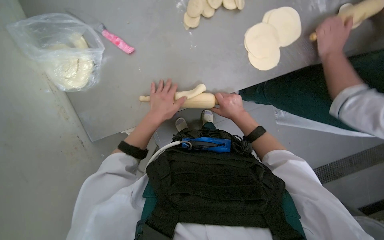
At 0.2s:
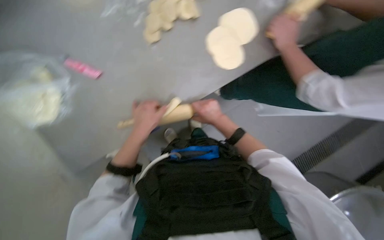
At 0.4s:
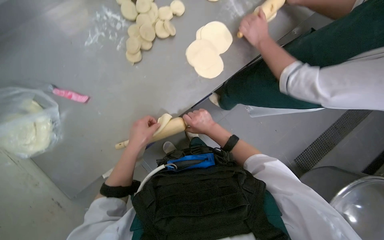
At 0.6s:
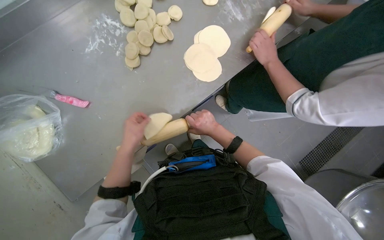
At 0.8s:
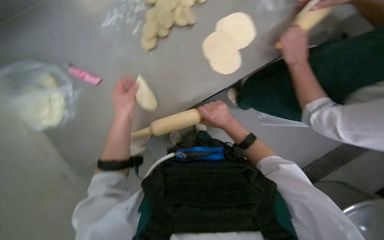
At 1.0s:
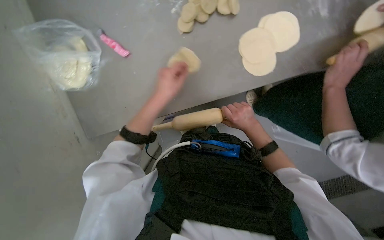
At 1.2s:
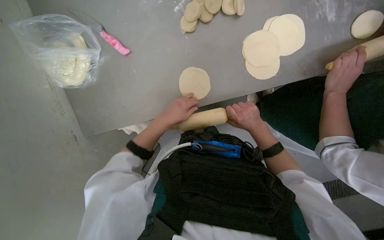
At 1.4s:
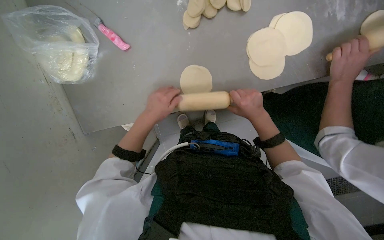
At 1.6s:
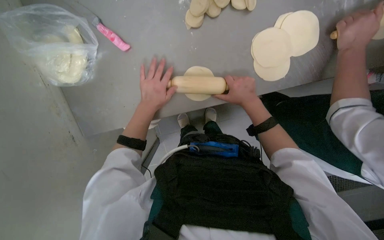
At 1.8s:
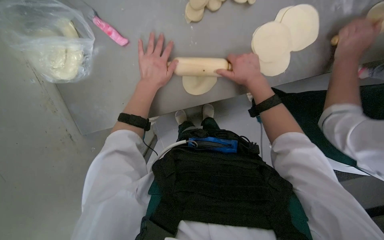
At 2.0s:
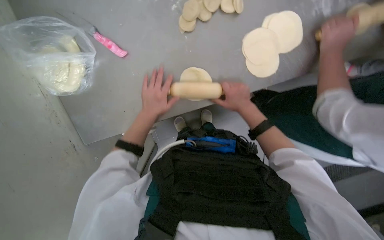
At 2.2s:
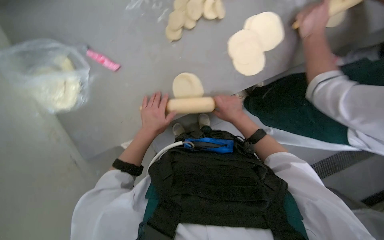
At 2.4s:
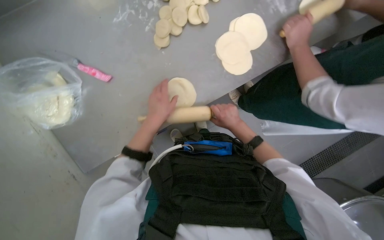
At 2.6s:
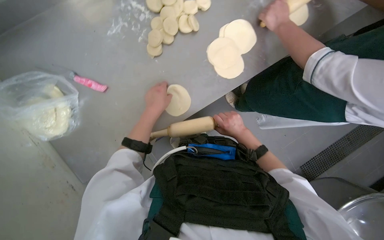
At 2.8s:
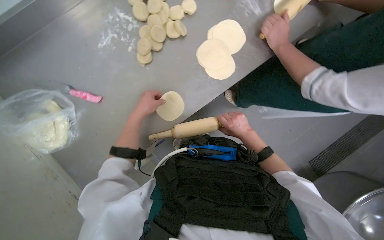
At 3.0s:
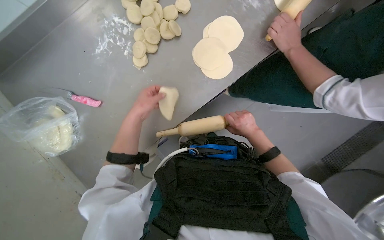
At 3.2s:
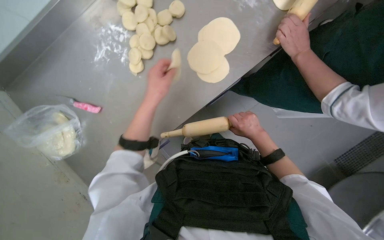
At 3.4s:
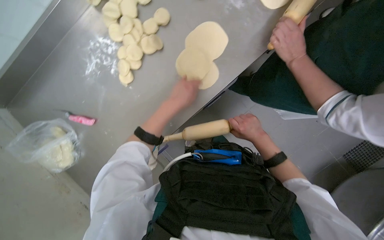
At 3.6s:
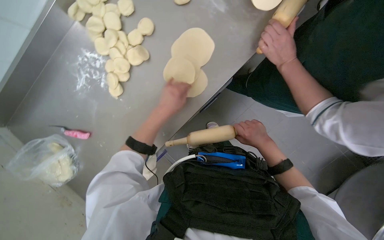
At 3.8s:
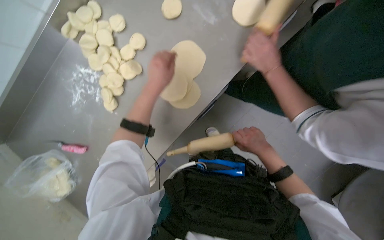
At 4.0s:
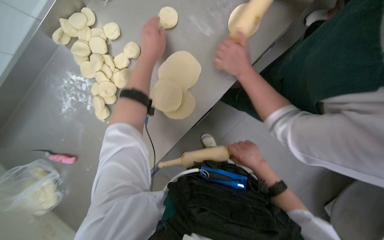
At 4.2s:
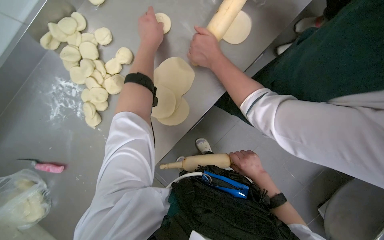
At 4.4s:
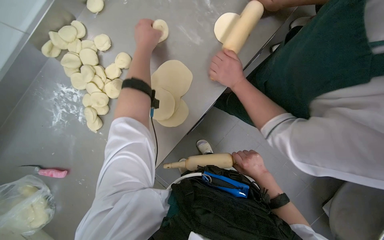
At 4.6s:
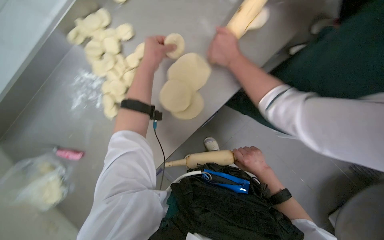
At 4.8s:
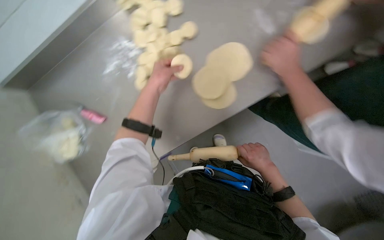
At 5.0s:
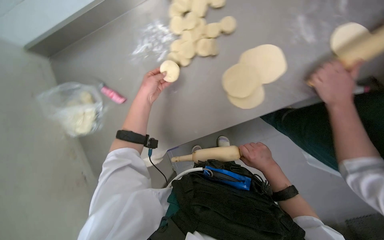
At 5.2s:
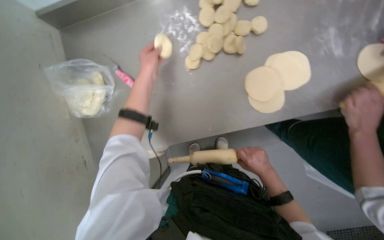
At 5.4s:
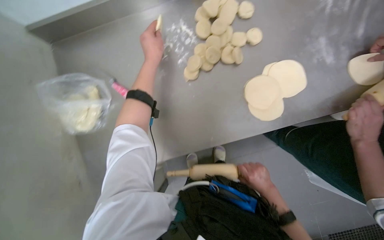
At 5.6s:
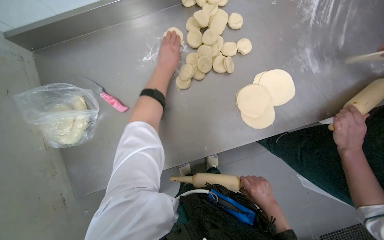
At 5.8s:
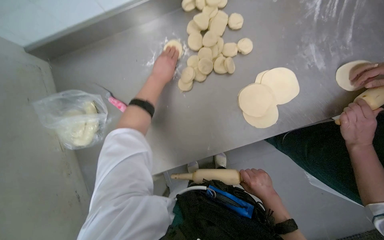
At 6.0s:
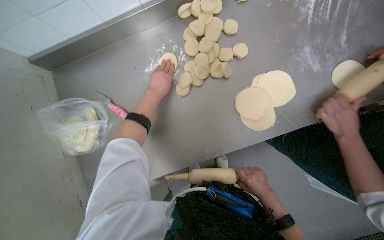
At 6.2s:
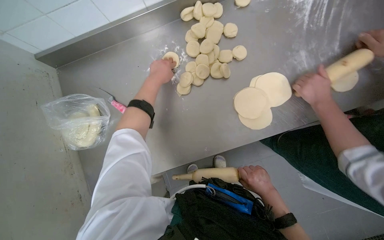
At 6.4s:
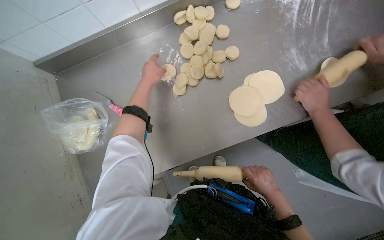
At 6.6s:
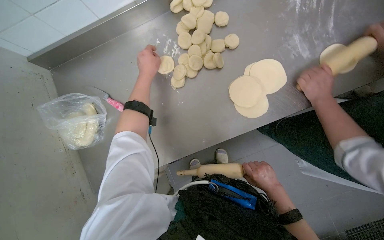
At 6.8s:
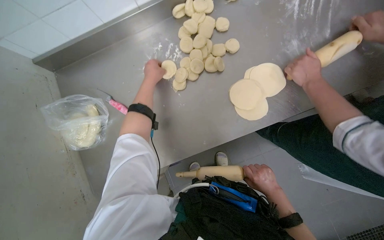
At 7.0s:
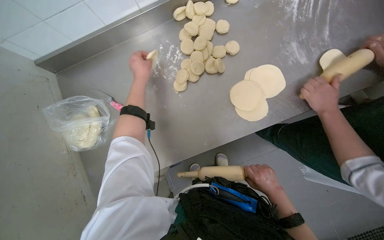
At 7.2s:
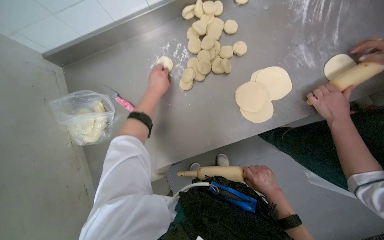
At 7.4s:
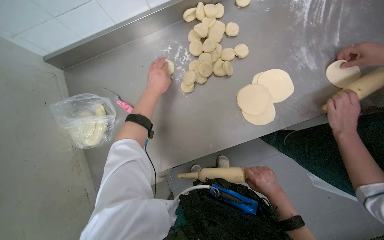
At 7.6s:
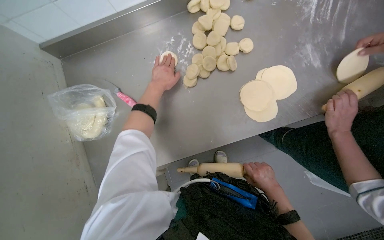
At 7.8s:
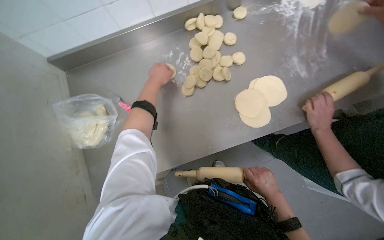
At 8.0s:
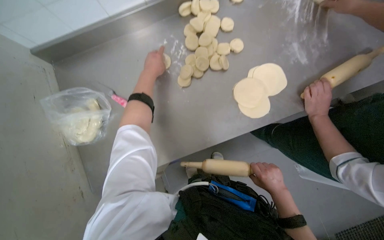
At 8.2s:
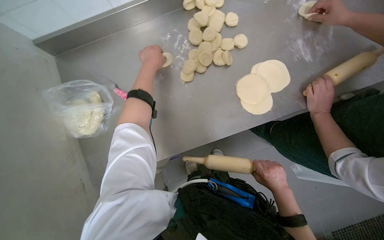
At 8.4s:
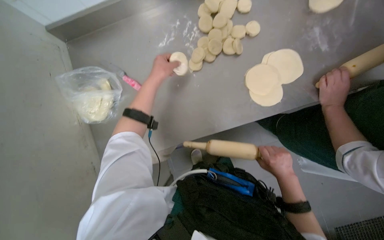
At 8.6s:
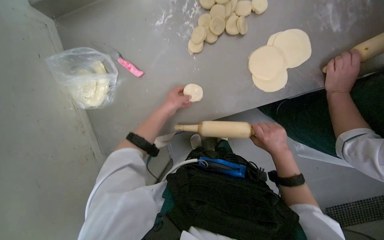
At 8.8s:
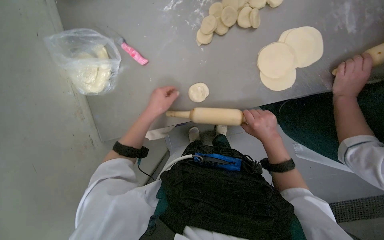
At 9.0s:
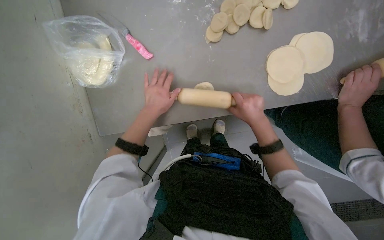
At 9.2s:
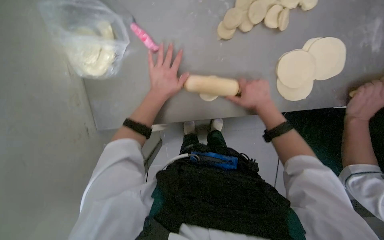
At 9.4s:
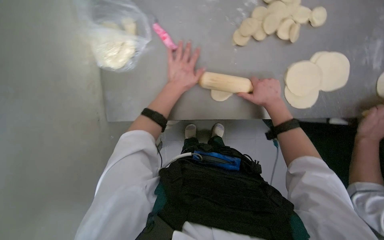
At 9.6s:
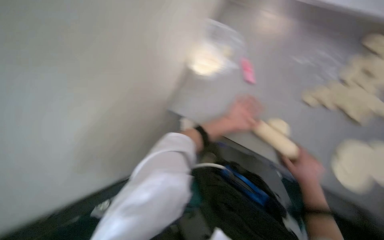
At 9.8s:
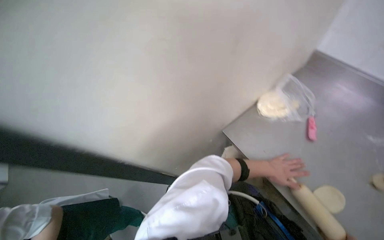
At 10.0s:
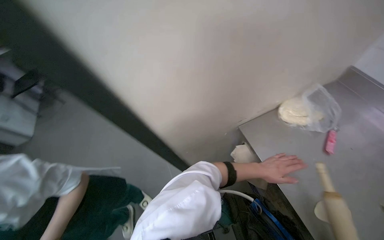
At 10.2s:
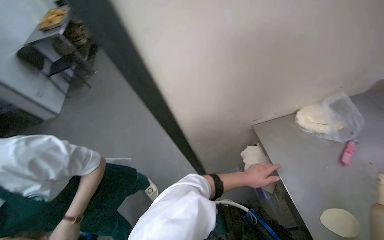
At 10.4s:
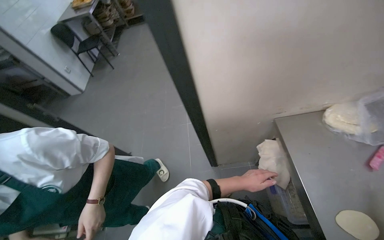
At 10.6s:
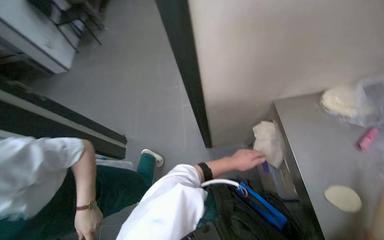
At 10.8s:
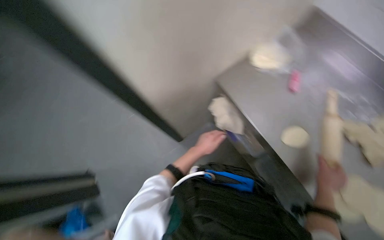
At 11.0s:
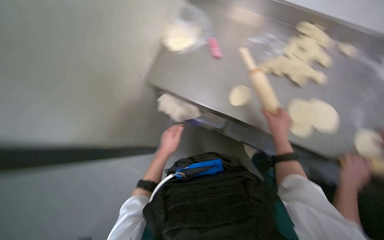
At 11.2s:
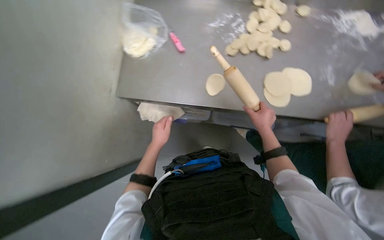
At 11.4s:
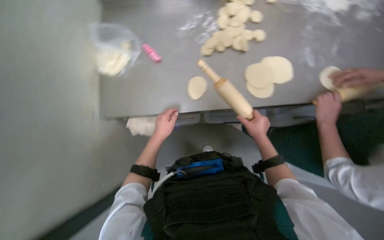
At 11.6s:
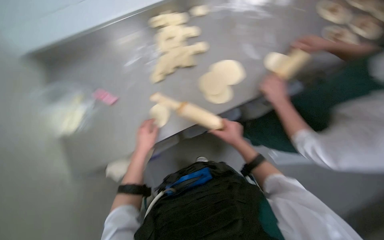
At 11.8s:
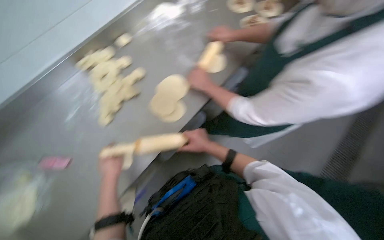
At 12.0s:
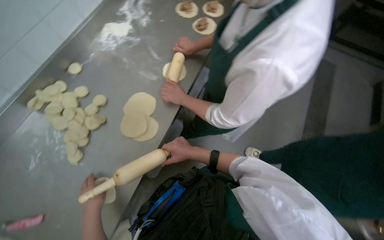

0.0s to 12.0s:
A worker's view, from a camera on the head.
Job: preparing food.
The whole recording: Rolling dough pieces with rolling pin. The worker rolls small pieces of dough into flat circles using a rolling pin on a metal counter.
1.6s to 3.0s: The right hand travels down the picture and to the right by approximately 20 cm.
3.0s to 4.4s: The left hand goes approximately 40 cm up the picture and to the right.
4.4s to 6.0s: Everything in view rotates some 30 degrees clockwise.
6.0s to 7.6s: The hands work in one place, with small movements.
7.6s to 9.0s: The view tilts about 15 degrees downward. The right hand shifts roughly 20 cm up the picture and to the left. The left hand travels down the picture by some 25 cm.
9.0s to 10.4s: The head turns to the left by roughly 55 degrees.
10.4s to 12.0s: The head turns to the right by roughly 145 degrees.

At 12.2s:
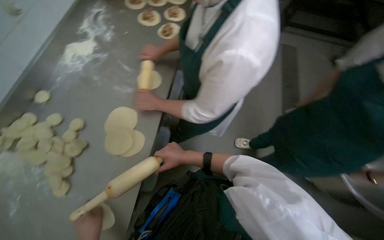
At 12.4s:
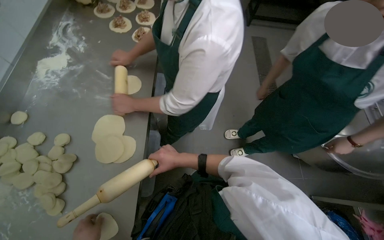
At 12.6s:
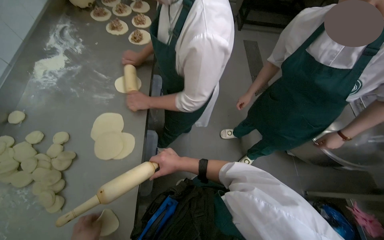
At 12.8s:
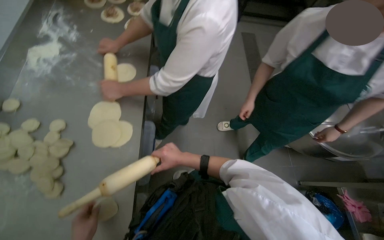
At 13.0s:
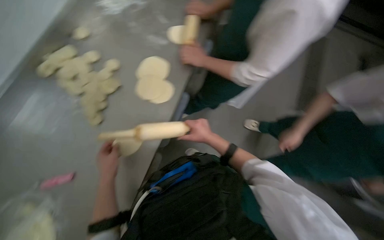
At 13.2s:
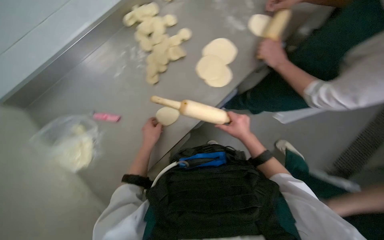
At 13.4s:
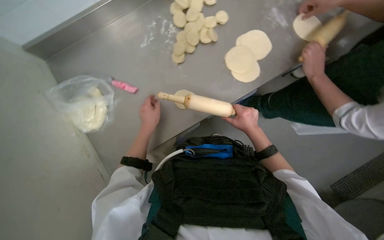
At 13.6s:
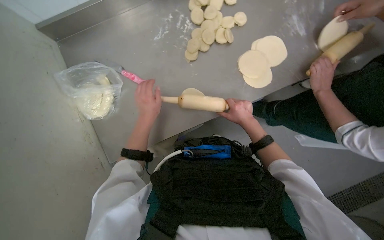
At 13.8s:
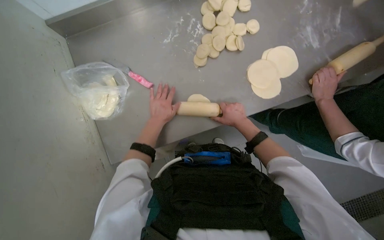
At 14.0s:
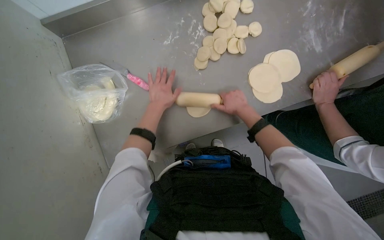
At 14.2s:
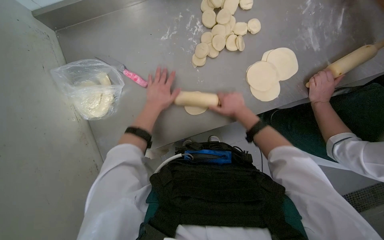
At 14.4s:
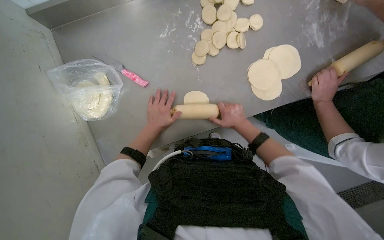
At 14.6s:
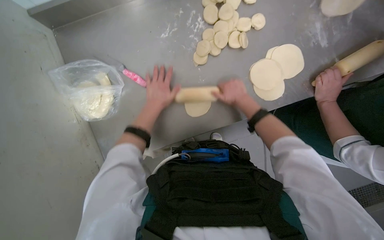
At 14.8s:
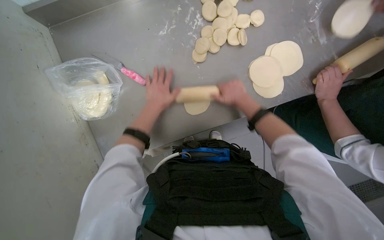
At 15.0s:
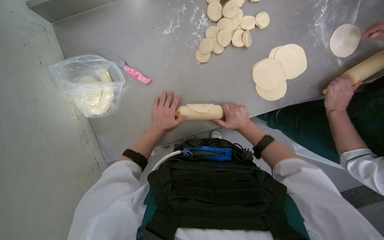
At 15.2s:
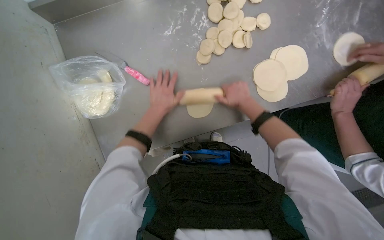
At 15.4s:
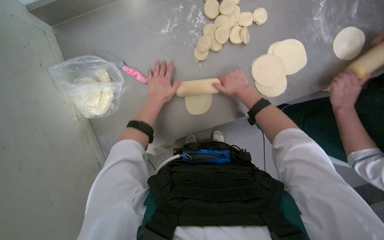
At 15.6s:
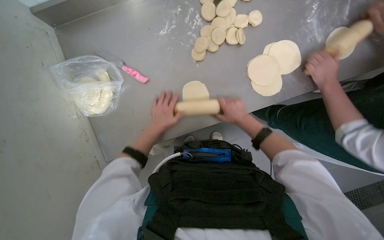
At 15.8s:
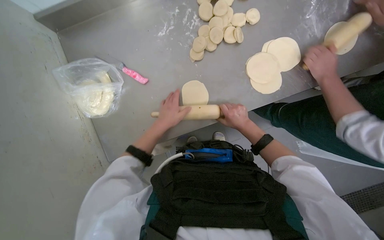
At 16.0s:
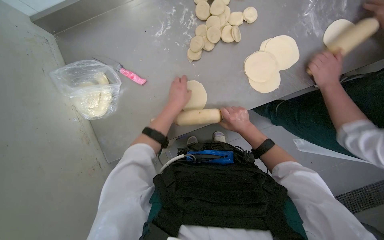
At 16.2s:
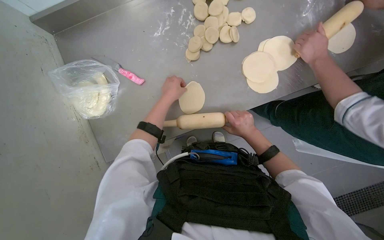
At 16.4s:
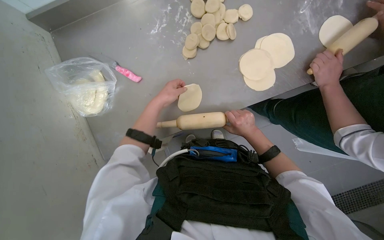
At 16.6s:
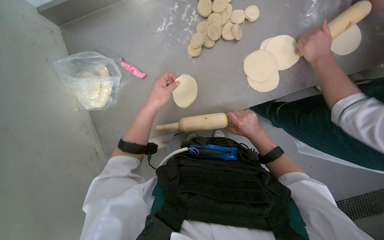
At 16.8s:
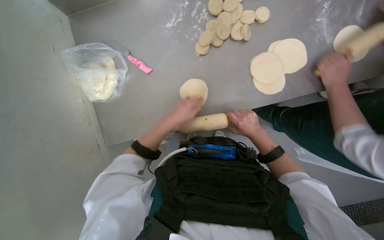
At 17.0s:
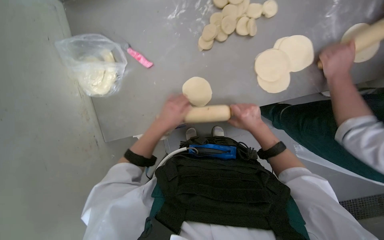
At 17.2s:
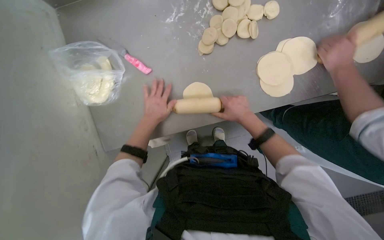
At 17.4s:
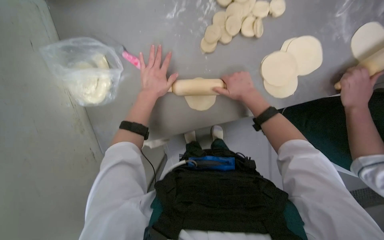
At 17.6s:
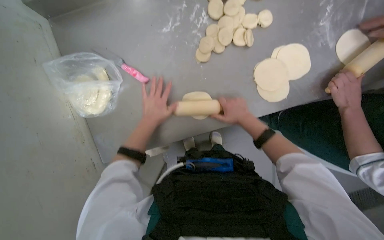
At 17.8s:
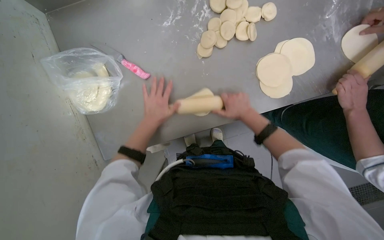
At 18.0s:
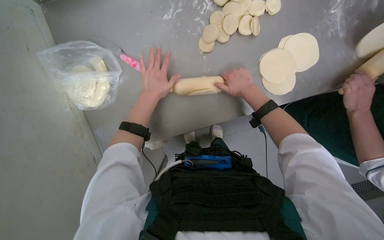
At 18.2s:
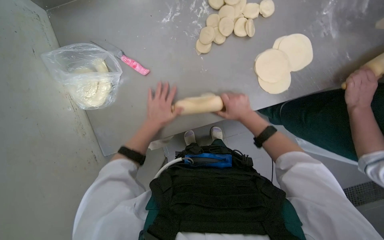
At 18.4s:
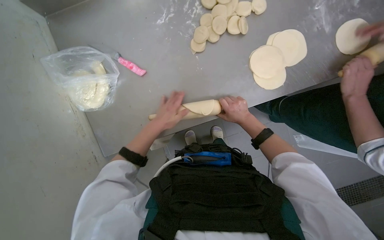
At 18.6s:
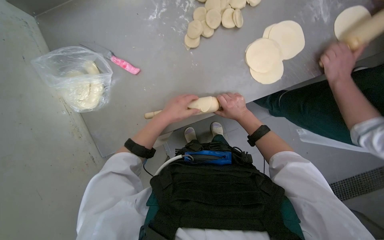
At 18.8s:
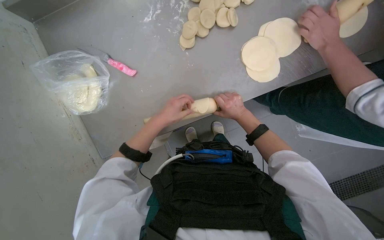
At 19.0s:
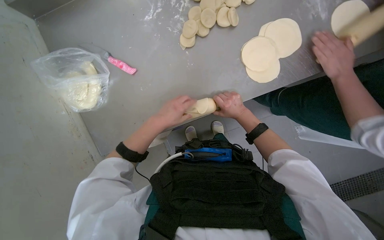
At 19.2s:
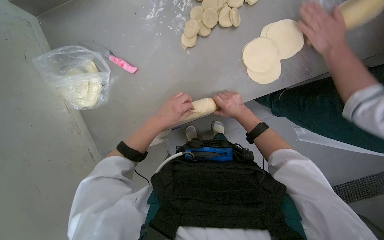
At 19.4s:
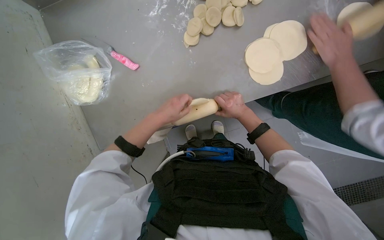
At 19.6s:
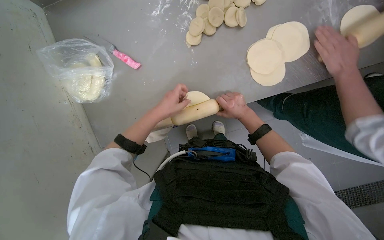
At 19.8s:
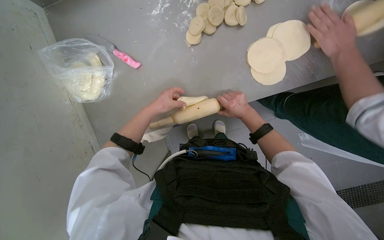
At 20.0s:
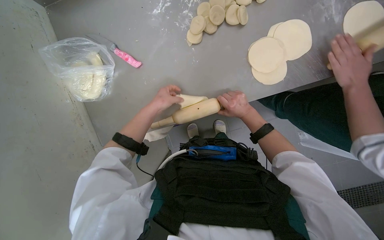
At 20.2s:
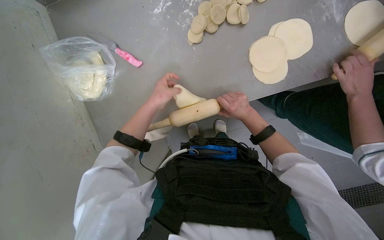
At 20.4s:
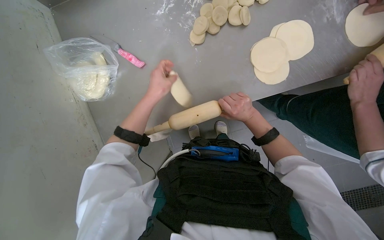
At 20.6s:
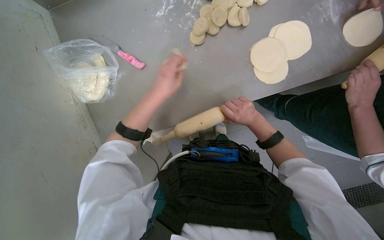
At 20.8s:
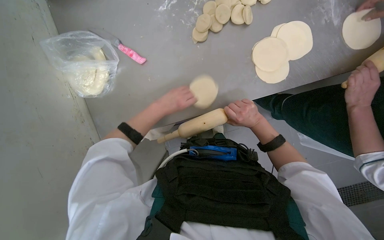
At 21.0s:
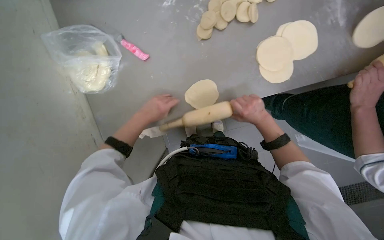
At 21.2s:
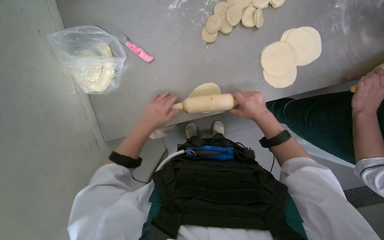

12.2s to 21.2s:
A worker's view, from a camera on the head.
Job: preparing food.
The whole recording: Rolling dough pieces with rolling pin. The worker rolls small pieces of dough into flat circles using a rolling pin on a metal counter.
12.2s to 13.8s: The head turns to the left by approximately 60 degrees. The camera pitches downward, by about 20 degrees.
13.8s to 15.2s: The right hand moves up and down the picture over approximately 10 cm, changing direction 2 times.
15.2s to 16.6s: The right hand heads down the picture and to the right, covering approximately 15 cm, while the left hand is displaced nearer to the camera by approximately 10 cm.
16.6s to 18.2s: The left hand moves nearer and farther over some 10 cm, changing direction 4 times, while the right hand moves up and down the picture over roughly 15 cm, changing direction 3 times.
